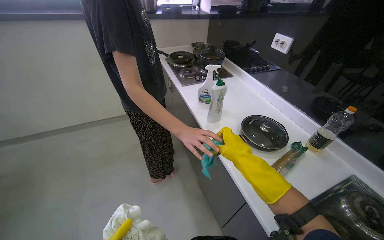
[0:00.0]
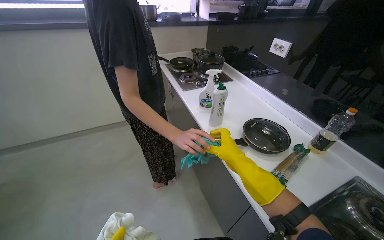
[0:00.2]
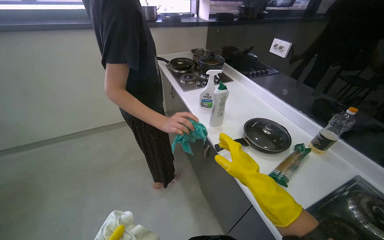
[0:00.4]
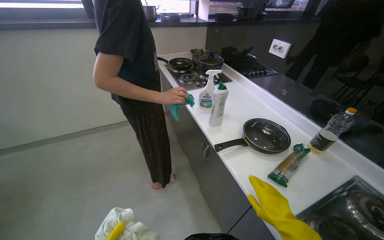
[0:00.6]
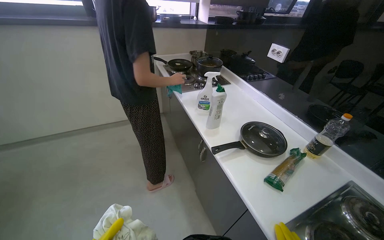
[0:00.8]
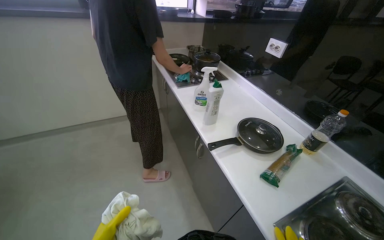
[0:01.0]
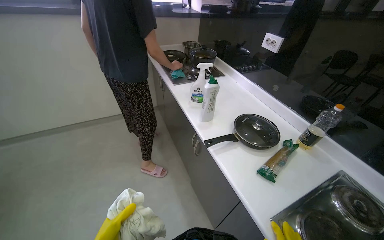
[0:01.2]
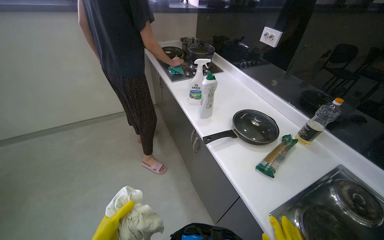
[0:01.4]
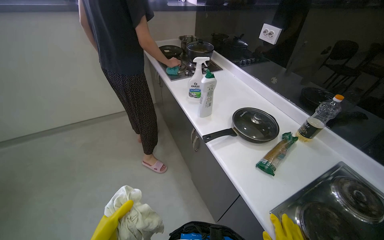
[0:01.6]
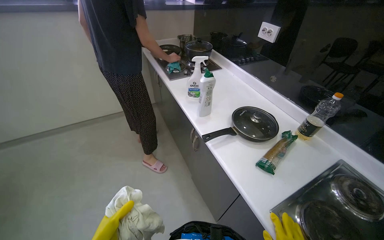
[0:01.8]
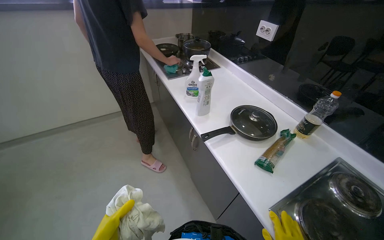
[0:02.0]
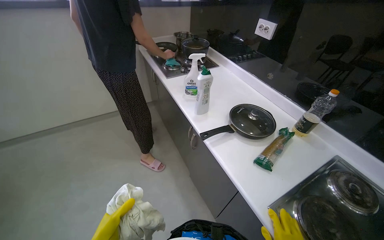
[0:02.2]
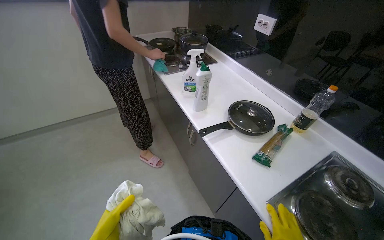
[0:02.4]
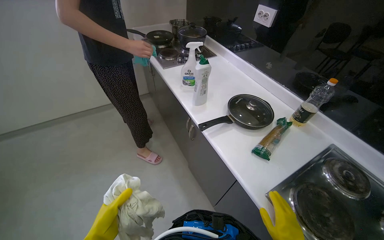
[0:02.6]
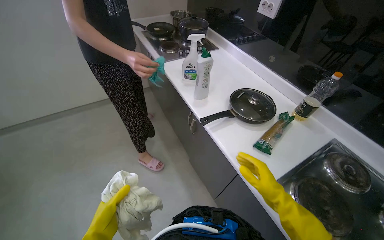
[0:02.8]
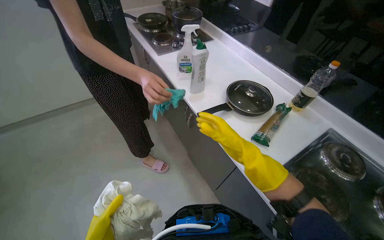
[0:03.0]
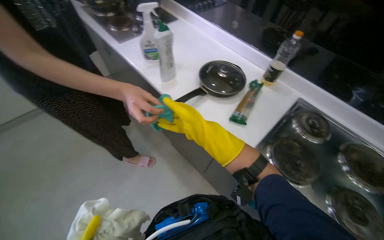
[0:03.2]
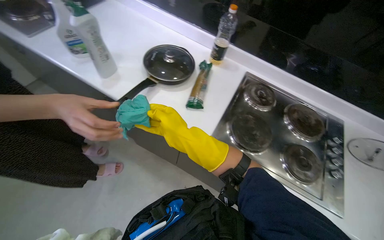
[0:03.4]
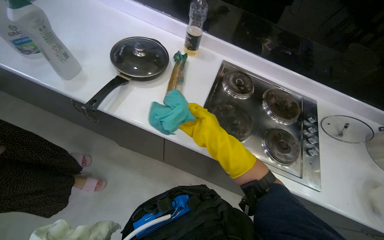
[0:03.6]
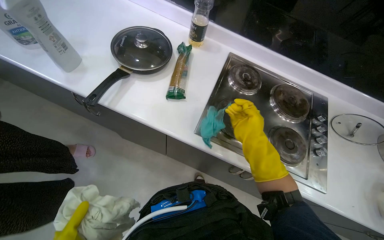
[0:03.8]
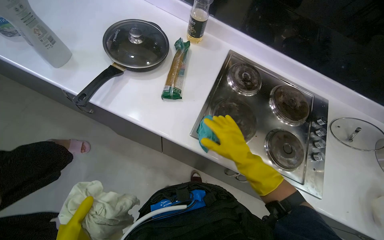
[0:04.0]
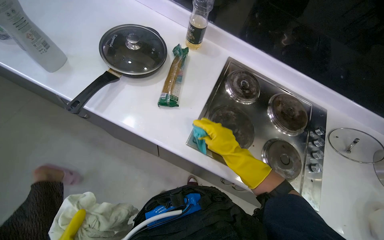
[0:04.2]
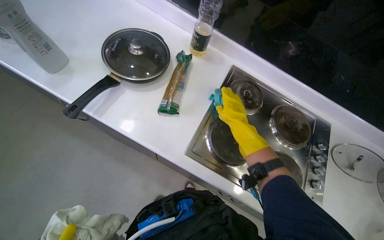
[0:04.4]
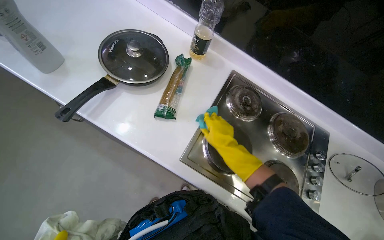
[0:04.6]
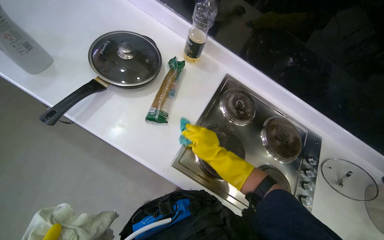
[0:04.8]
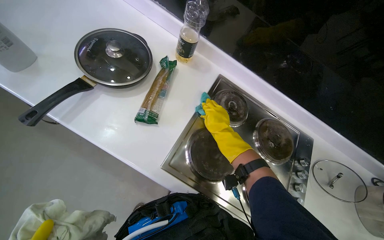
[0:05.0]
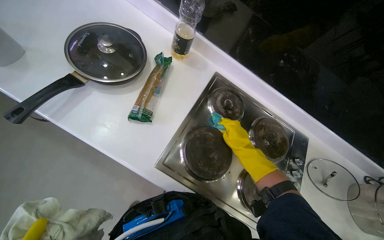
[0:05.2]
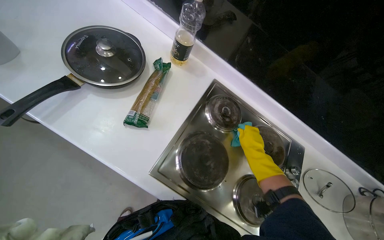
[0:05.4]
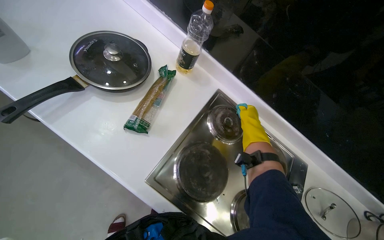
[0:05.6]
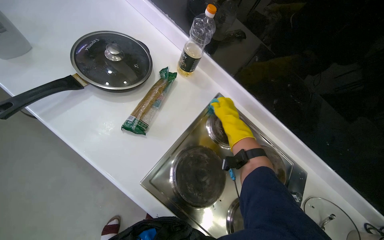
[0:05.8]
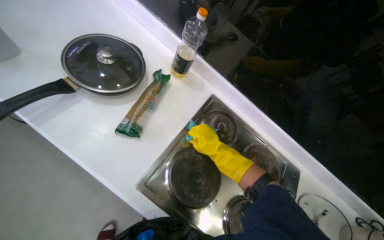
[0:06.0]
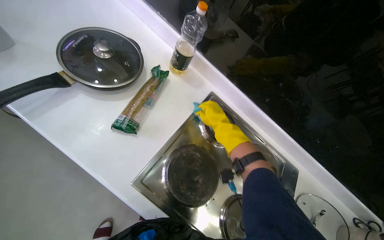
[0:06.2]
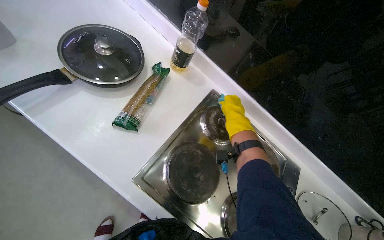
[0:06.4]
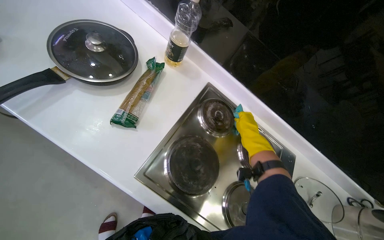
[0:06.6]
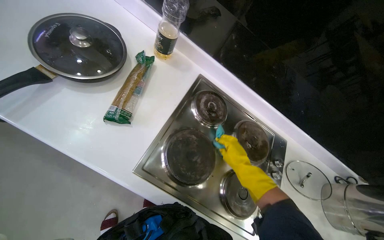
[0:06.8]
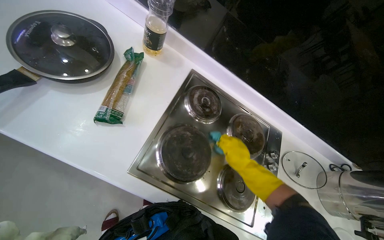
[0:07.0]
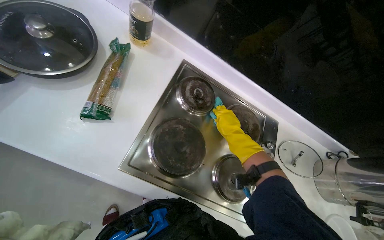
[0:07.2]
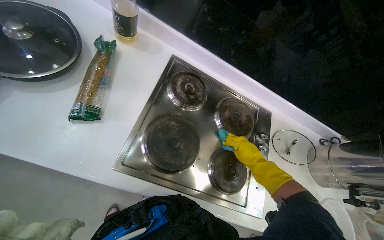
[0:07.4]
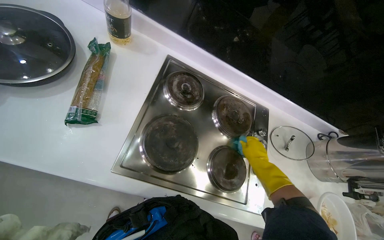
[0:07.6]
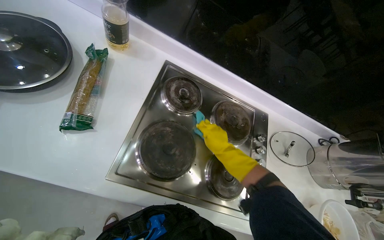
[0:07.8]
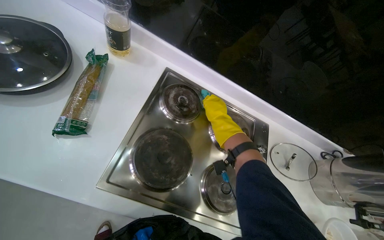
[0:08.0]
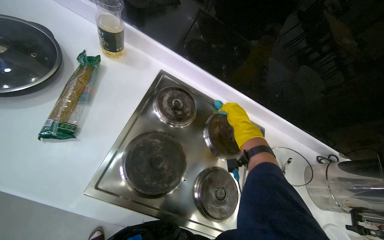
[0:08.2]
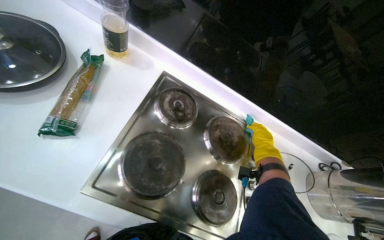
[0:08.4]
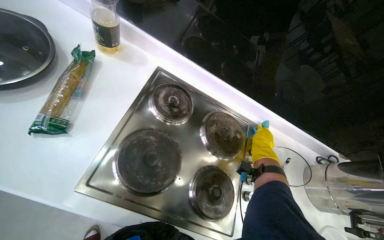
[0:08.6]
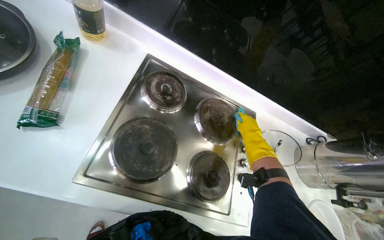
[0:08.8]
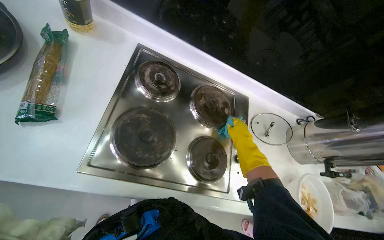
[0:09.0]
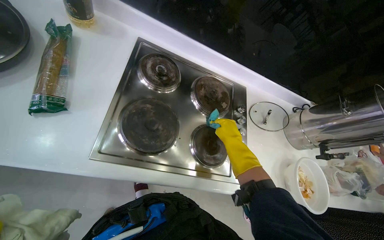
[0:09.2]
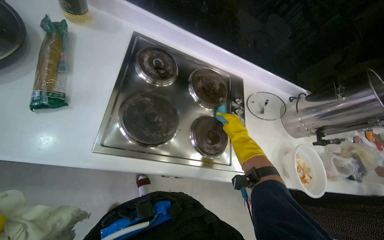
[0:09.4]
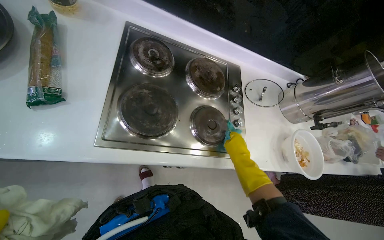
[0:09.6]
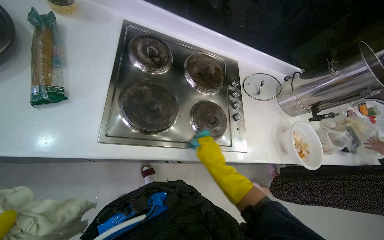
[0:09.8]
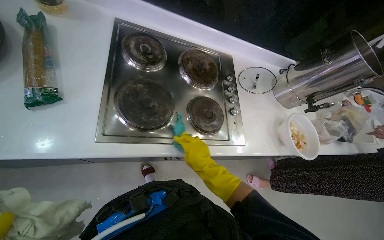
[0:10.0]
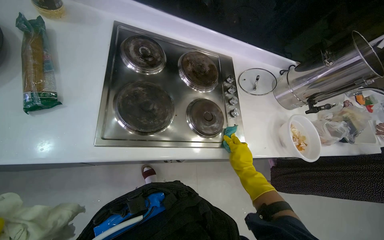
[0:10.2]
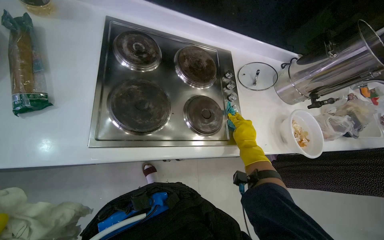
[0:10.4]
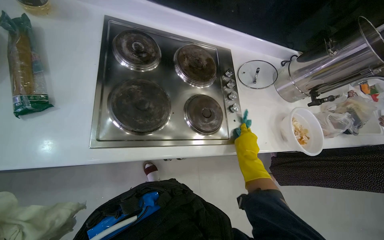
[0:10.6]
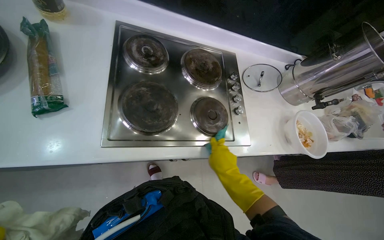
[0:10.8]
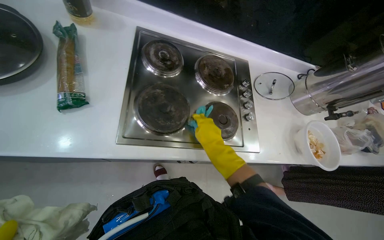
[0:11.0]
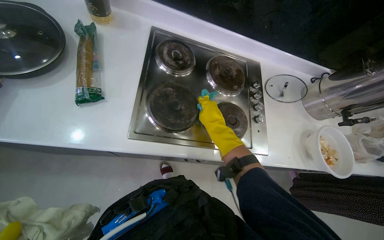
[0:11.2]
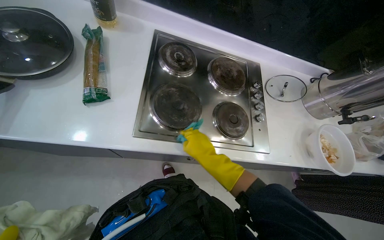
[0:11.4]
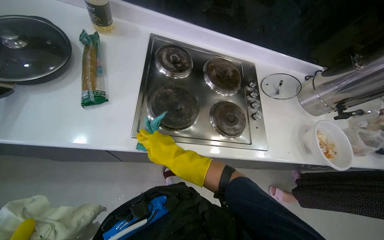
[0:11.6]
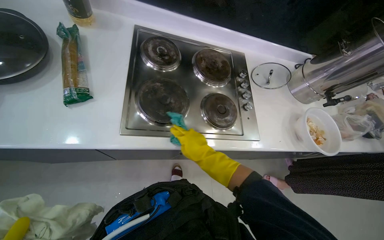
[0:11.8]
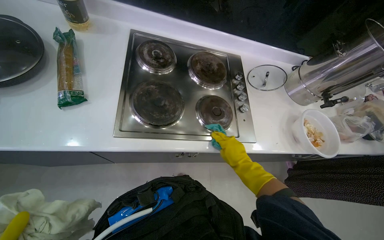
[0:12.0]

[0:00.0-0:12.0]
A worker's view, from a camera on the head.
Job: cleaning kitchen.
The whole recording: Wiping kitchen stovetop. The worker wipes the kitchen stovetop with a cloth.
0:03.0 to 0:04.4: The head turns to the right by approximately 35 degrees. The camera pitches downward, by about 20 degrees.
0:04.4 to 0:06.0: The right hand shifts approximately 15 cm farther from the camera, and reaches roughly 20 cm to the right, then returns.
0:06.0 to 0:07.6: The view tips downward by some 10 degrees. The right hand swings up and down the picture, about 20 cm each way, with 3 reversals.
0:07.6 to 0:09.0: The right hand moves some 10 cm to the left and comes back.
0:09.0 to 0:10.4: The right hand moves nearer to the camera, about 10 cm, and travels to the left and back again, about 15 cm each way.
0:10.4 to 0:12.0: The right hand travels to the left and back again, roughly 30 cm each way.

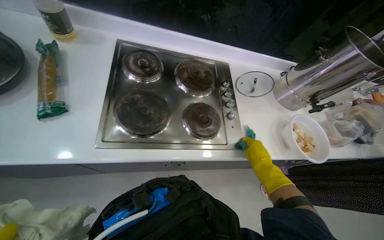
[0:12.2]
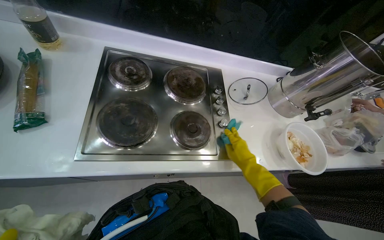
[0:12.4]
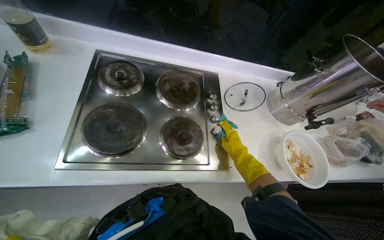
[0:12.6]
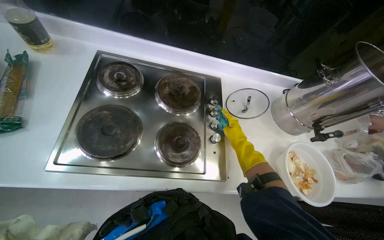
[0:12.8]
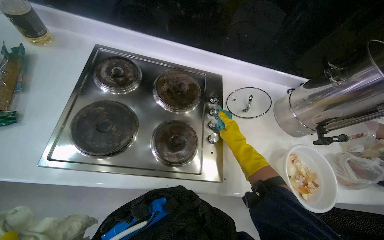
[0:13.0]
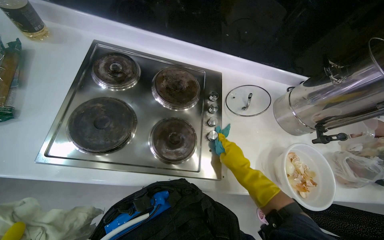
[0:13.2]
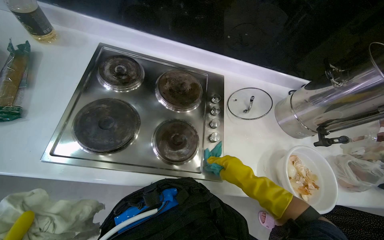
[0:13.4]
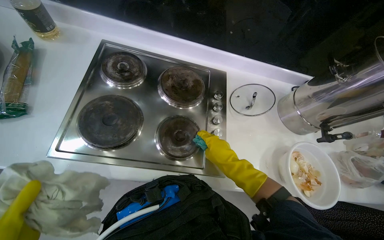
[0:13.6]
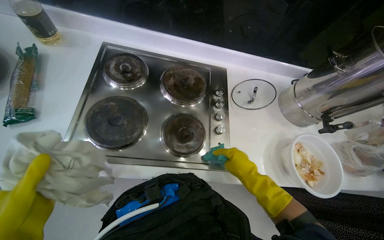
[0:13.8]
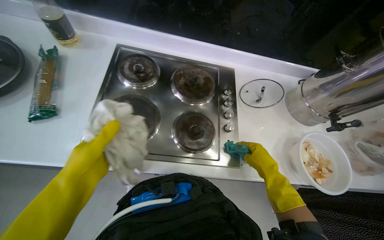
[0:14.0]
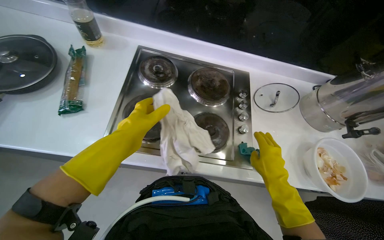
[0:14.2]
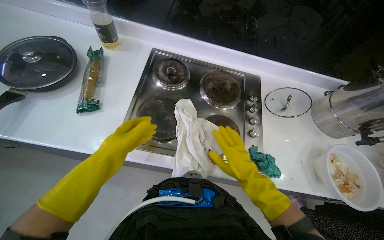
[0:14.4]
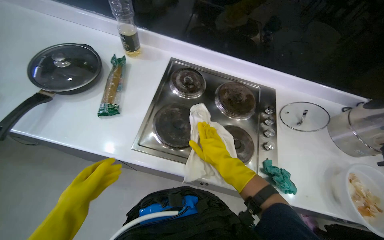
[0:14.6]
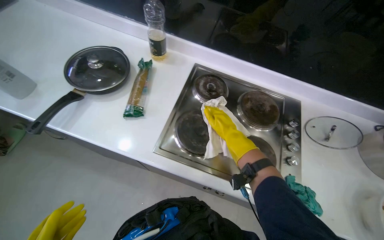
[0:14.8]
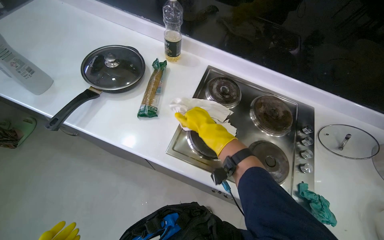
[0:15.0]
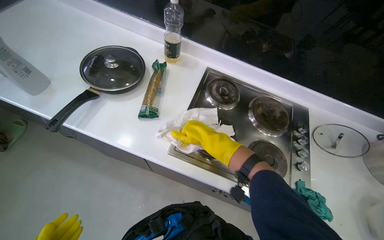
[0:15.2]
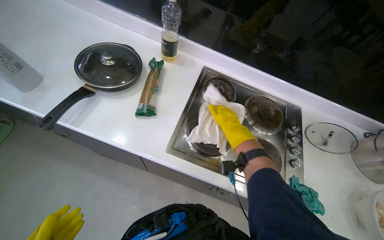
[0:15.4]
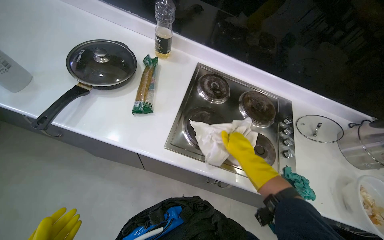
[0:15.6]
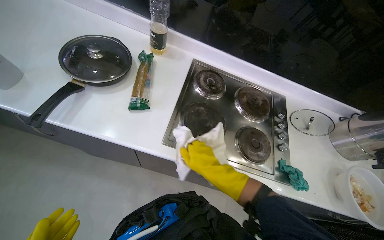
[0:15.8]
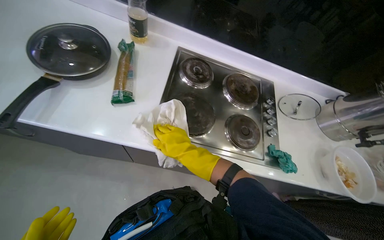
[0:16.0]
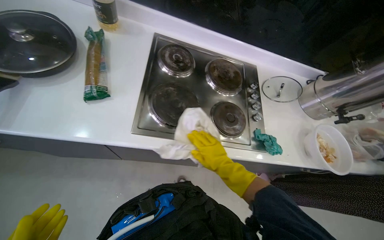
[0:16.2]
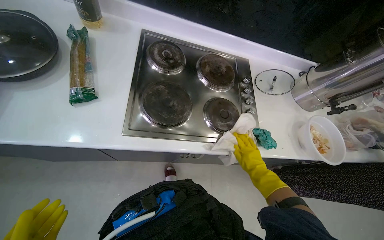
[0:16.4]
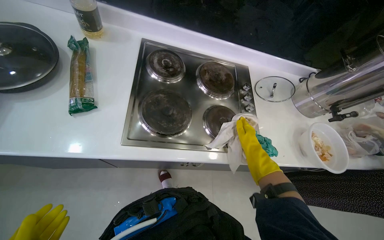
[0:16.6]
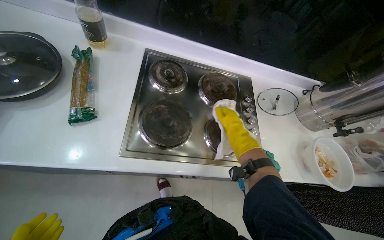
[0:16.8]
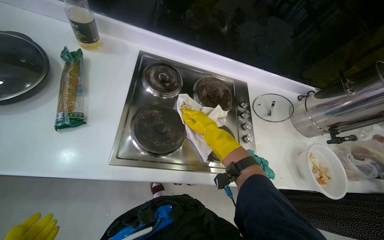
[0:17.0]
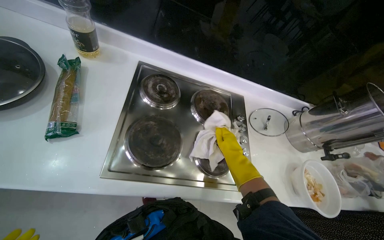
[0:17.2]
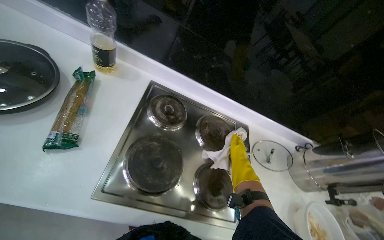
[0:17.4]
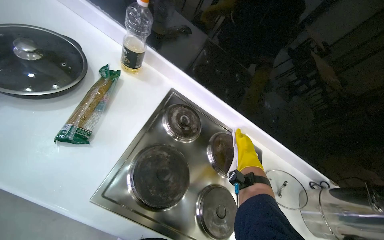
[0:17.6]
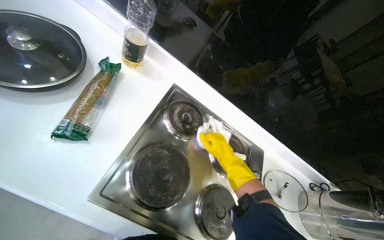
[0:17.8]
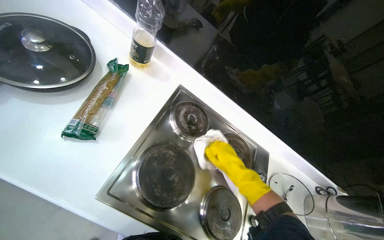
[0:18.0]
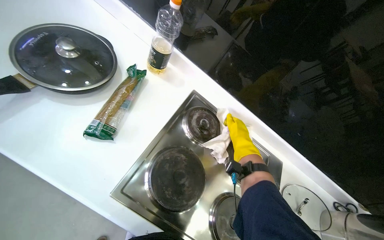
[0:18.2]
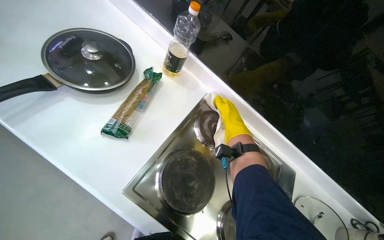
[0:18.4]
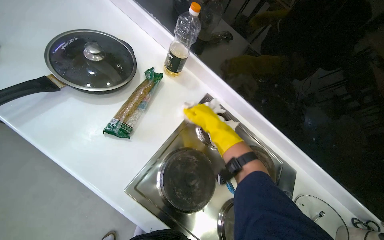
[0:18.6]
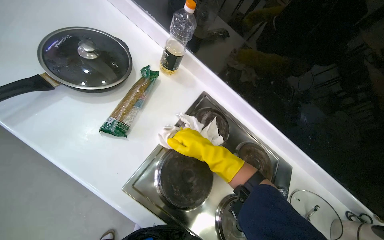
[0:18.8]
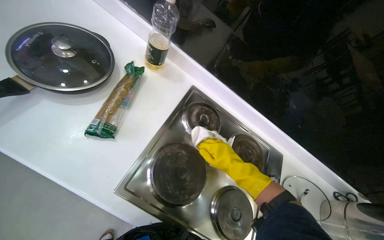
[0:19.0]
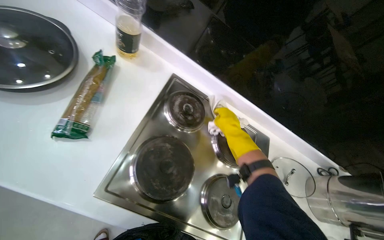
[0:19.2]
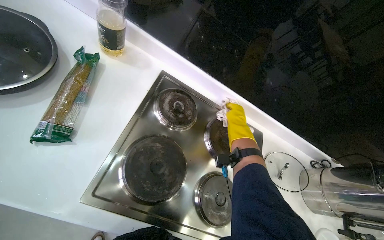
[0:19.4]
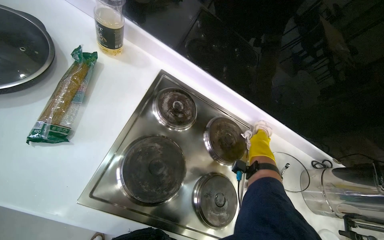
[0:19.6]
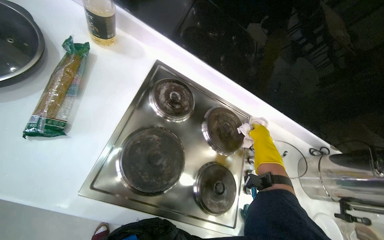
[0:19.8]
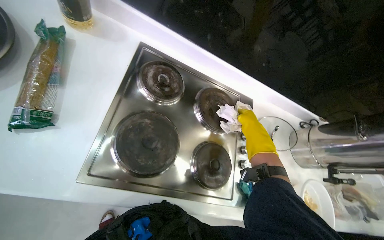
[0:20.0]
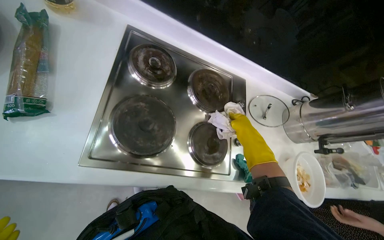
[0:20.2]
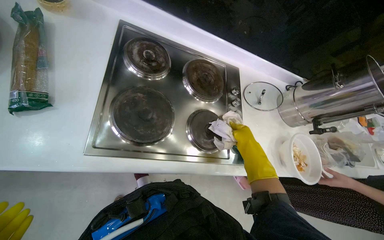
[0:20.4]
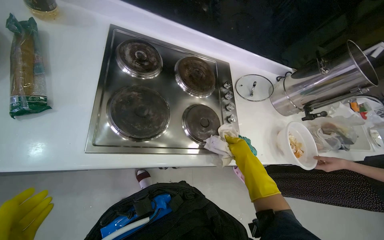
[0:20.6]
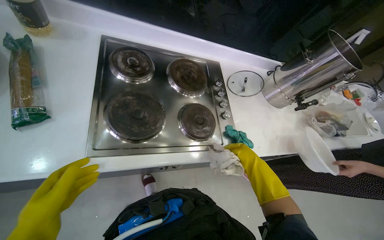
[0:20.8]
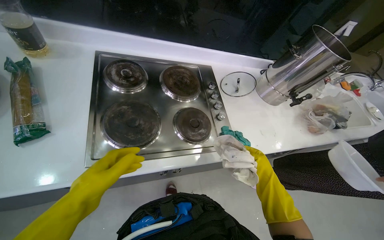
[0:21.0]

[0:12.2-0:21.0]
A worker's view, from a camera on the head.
Job: cleaning kitchen.
The whole recording: Wiping kitchen stovetop. The worker wipes the kitchen stovetop with a cloth.
0:13.6 to 0:15.2: The wearer's head swings about 15 degrees to the left. The right hand shifts about 40 cm to the left.
0:15.2 to 0:16.6: The wearer's head swings about 20 degrees to the right. The right hand moves left and right over some 25 cm, changing direction 2 times.
0:16.6 to 0:18.0: The camera pitches upward, by some 15 degrees. The right hand moves left and right over about 15 cm, changing direction 2 times.
0:18.0 to 0:19.6: The right hand is displaced to the right by approximately 15 cm.
0:19.6 to 0:21.0: Everything in view rotates about 30 degrees counterclockwise. The right hand shifts some 50 cm down the picture.
